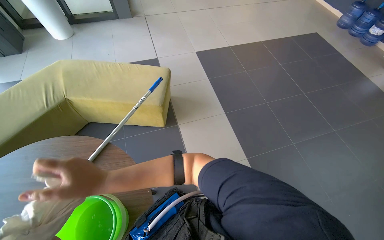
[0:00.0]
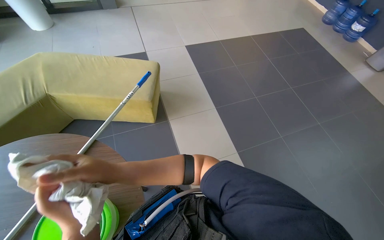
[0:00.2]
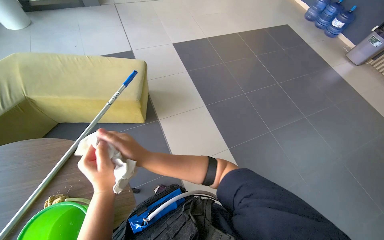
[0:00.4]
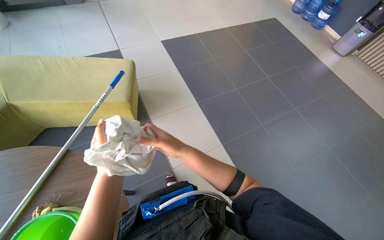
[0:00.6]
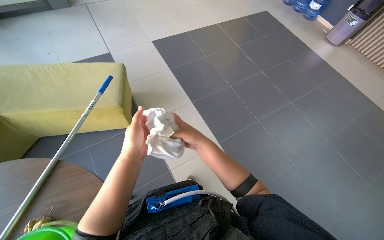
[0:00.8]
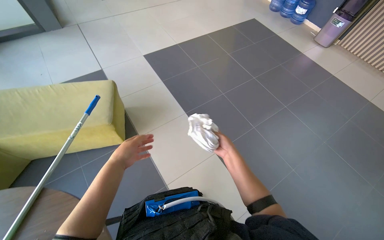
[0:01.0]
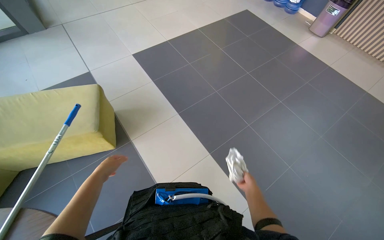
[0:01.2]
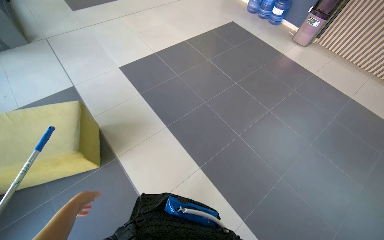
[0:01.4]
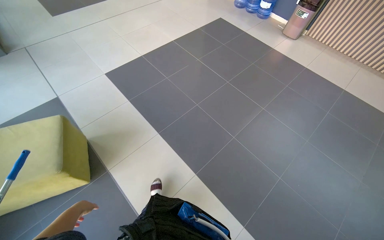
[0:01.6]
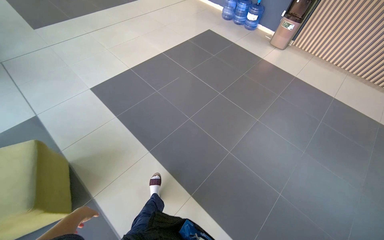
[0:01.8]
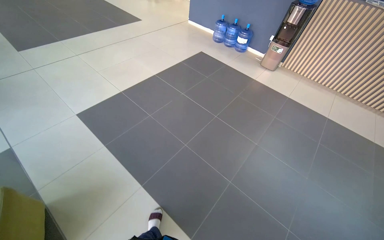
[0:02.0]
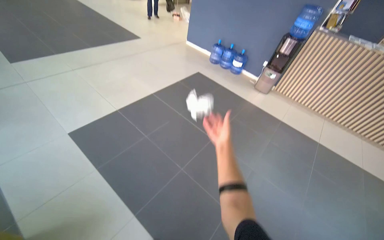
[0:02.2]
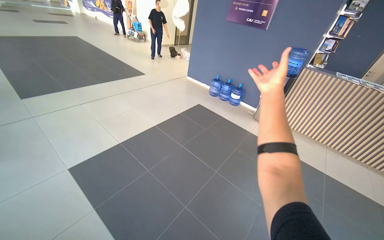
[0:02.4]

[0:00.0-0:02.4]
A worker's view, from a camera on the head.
Job: preparing cleaning supplies.
The whole recording: Wringing cleaning cloths. The worker wrings out cleaning cloths from a bucket.
0:01.2 to 0:02.4: The wearer moves about 70 cm. The view tilts approximately 25 degrees upward.

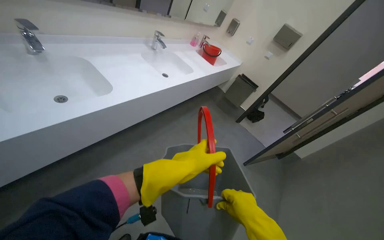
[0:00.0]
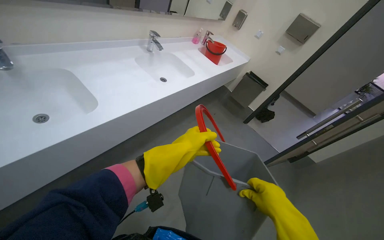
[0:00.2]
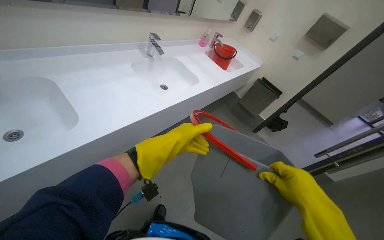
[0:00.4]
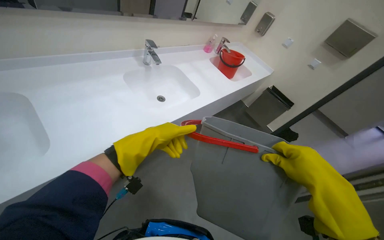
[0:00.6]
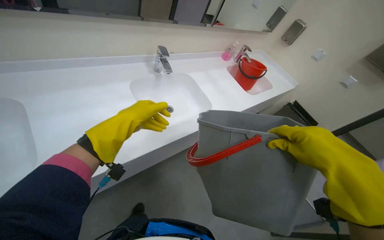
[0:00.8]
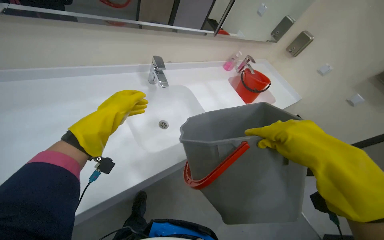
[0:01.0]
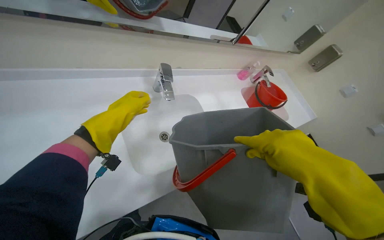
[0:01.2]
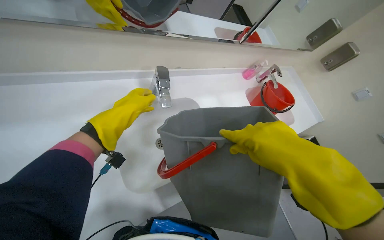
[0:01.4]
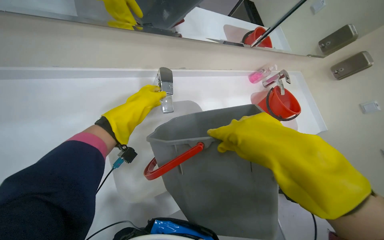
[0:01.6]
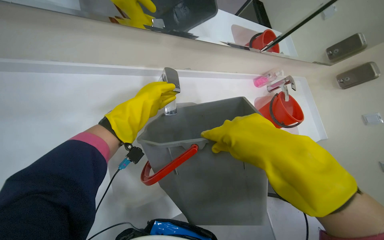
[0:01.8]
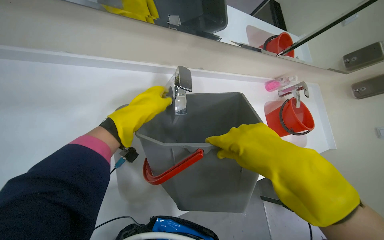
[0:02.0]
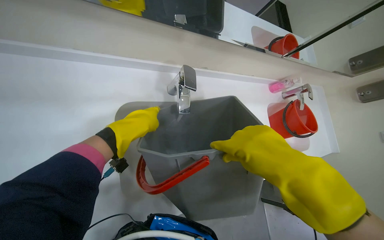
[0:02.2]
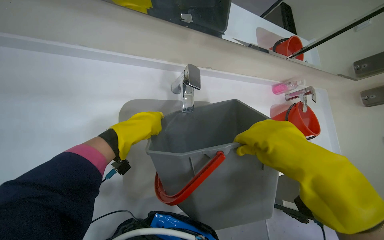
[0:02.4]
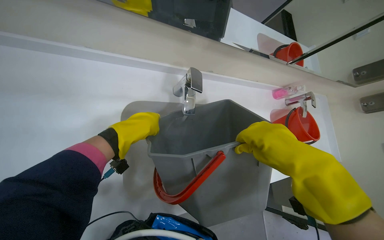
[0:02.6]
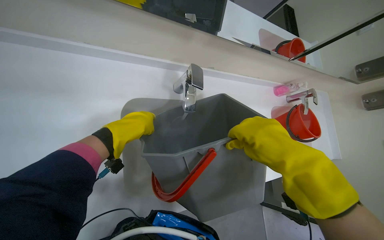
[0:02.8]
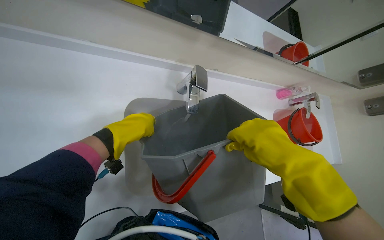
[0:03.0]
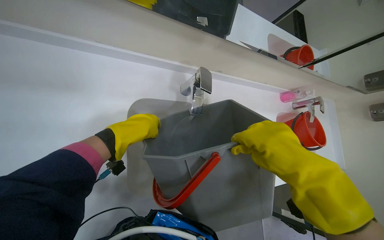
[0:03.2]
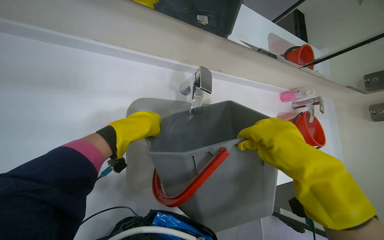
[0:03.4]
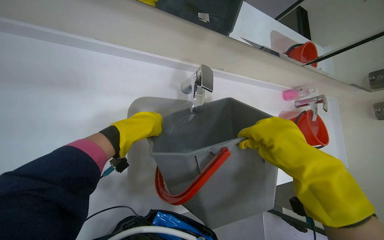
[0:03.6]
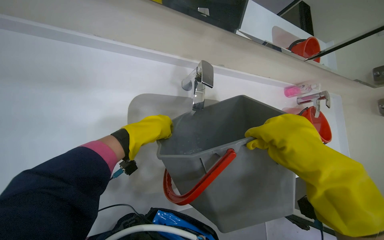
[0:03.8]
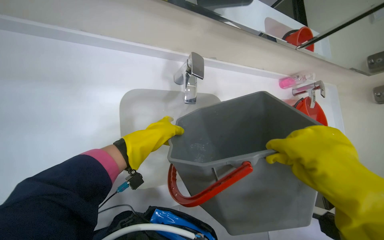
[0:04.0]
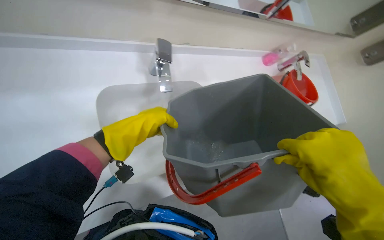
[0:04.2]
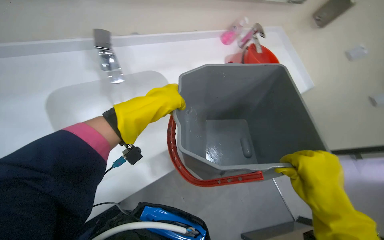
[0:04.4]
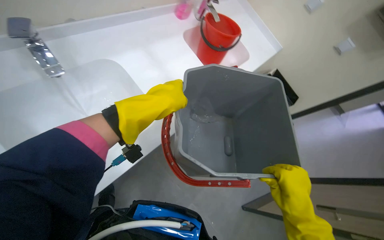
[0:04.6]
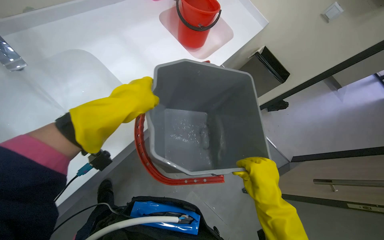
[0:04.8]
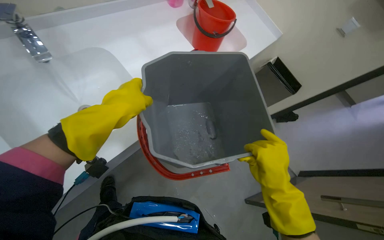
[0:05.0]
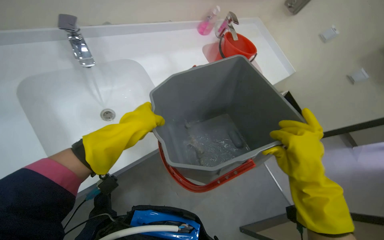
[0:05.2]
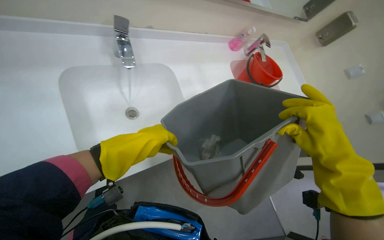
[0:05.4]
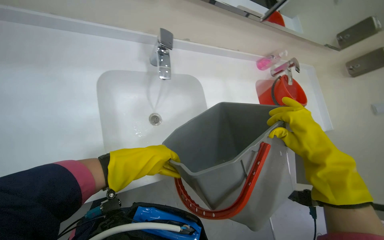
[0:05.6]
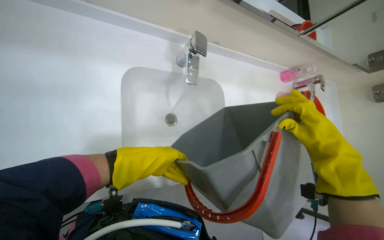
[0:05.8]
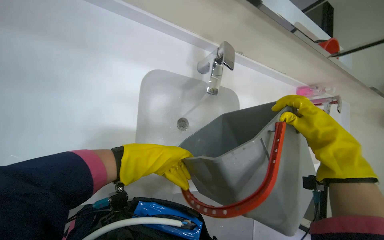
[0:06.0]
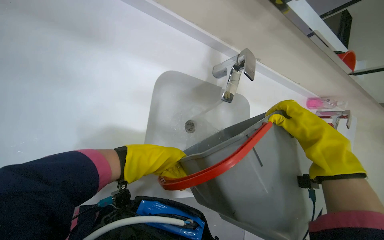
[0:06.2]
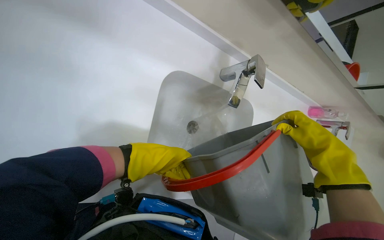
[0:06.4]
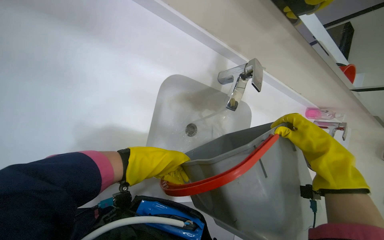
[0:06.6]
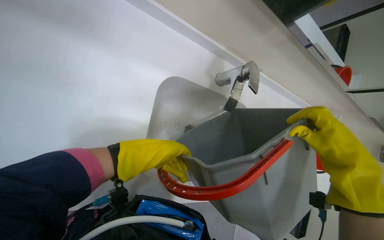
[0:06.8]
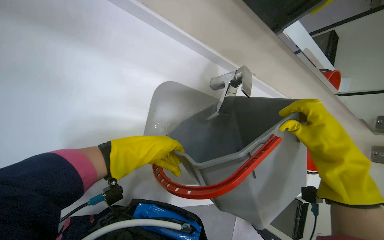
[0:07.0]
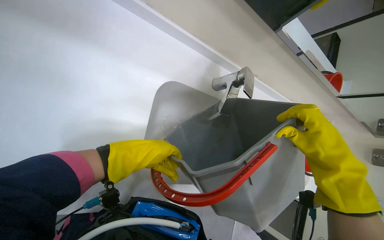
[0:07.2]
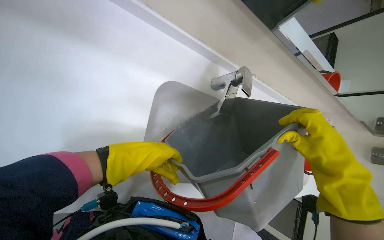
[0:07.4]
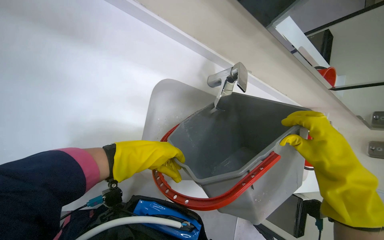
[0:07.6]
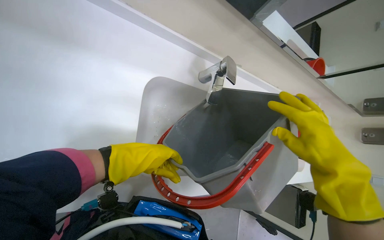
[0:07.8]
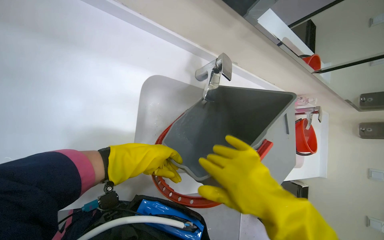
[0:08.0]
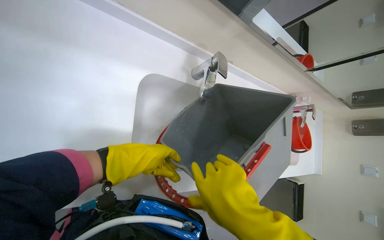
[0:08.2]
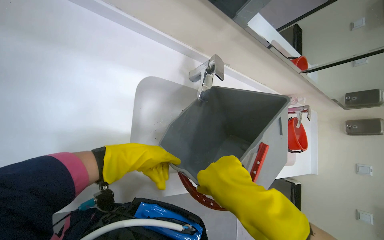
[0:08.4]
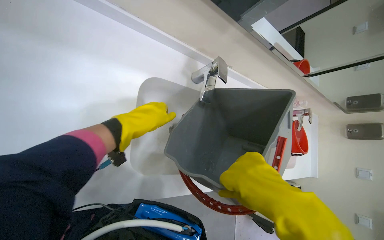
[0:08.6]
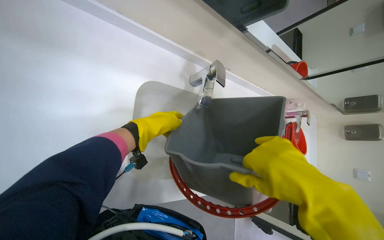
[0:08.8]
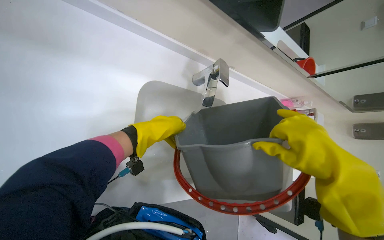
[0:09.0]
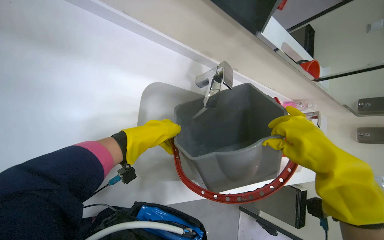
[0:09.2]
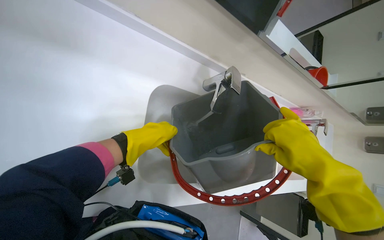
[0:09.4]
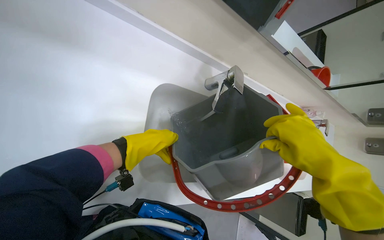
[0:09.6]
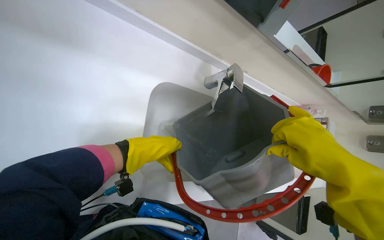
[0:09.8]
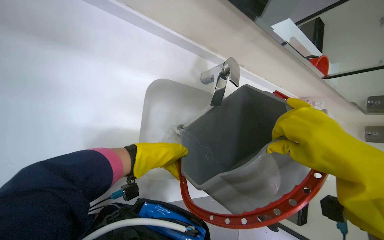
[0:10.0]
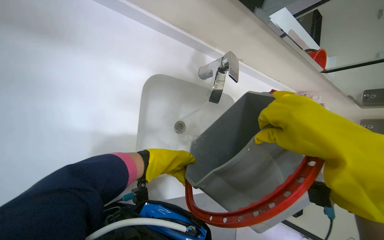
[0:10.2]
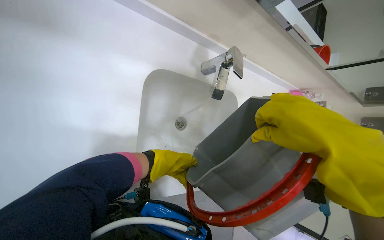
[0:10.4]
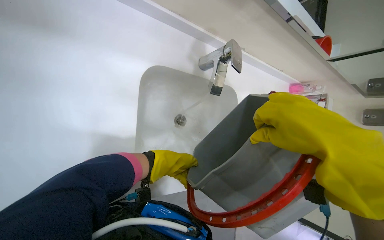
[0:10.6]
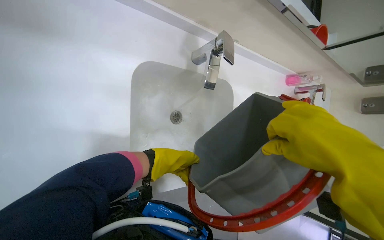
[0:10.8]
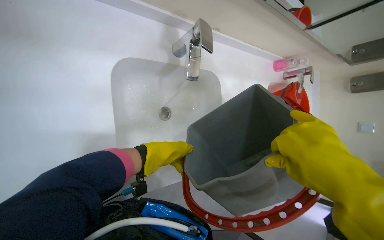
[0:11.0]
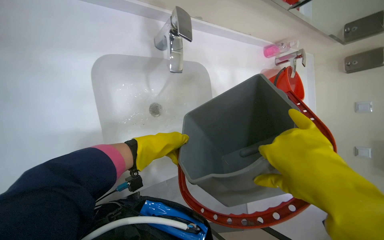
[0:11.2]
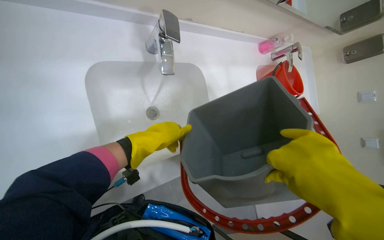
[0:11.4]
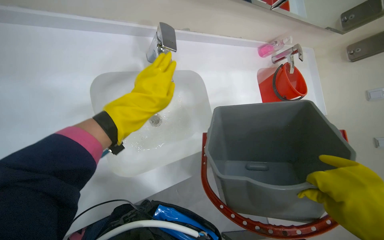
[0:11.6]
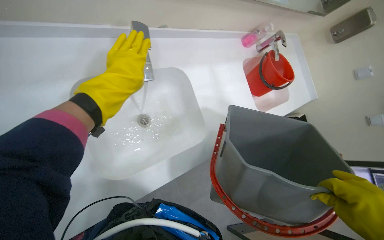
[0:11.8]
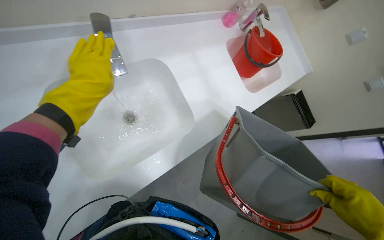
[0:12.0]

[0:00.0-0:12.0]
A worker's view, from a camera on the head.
Job: preparing cleaning supplies.
The whole recording: Preparing cleaning tools. The worker fills buckets with water and cleaning solution, and wrings a mop head.
0:00.0 to 0:01.6: The head travels about 1 m. The head rotates about 30 degrees to the left.
0:03.0 to 0:04.4: The right hand heads down the picture and to the right, covering some 30 cm, while the left hand travels to the right by approximately 25 cm.
0:04.4 to 0:06.0: Everything in view rotates some 30 degrees clockwise.
0:06.0 to 0:07.6: The right hand goes some 10 cm nearer to the camera.
0:07.6 to 0:09.0: The left hand goes approximately 10 cm up the picture; the right hand moves approximately 20 cm to the left and comes back.
0:09.0 to 0:10.4: The left hand shifts some 10 cm down the picture.
0:10.4 to 0:12.0: The scene rotates counterclockwise by about 35 degrees. The left hand shifts roughly 20 cm up the picture.

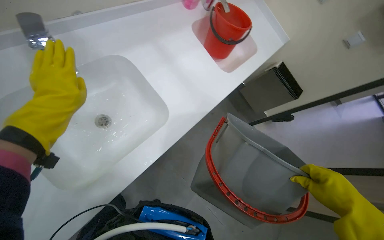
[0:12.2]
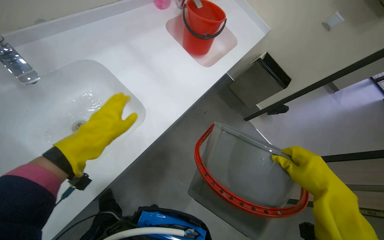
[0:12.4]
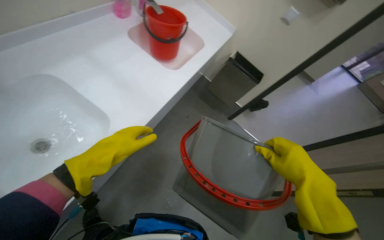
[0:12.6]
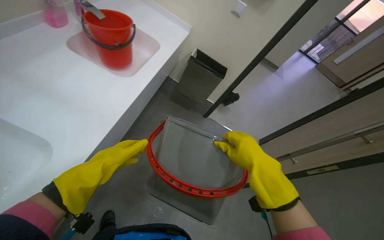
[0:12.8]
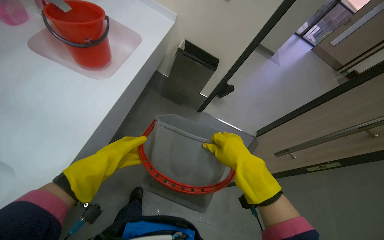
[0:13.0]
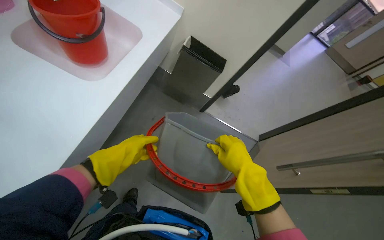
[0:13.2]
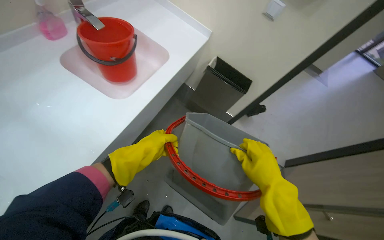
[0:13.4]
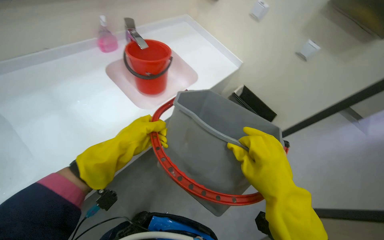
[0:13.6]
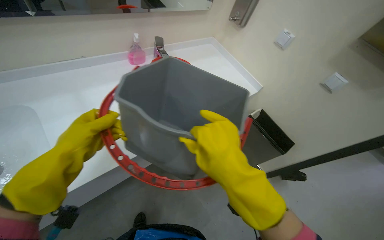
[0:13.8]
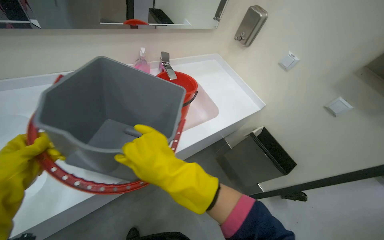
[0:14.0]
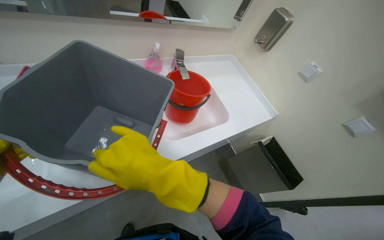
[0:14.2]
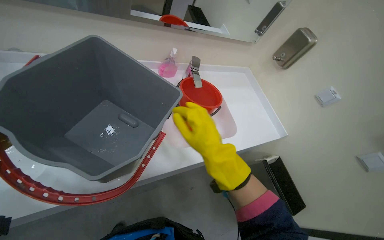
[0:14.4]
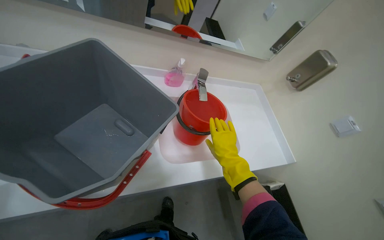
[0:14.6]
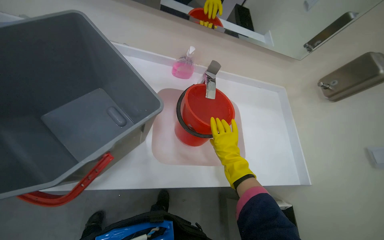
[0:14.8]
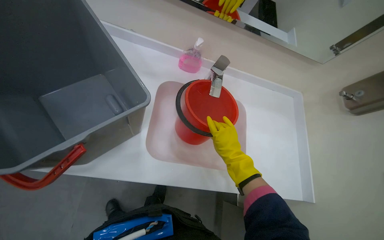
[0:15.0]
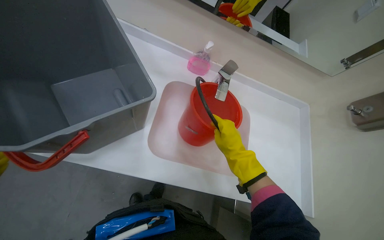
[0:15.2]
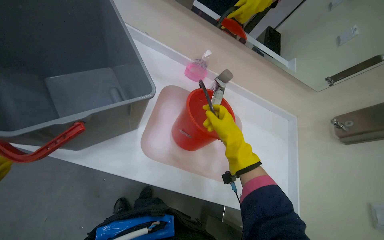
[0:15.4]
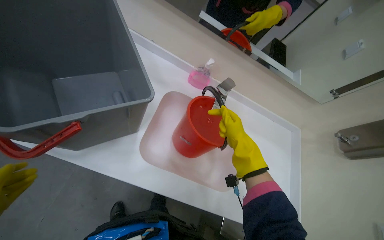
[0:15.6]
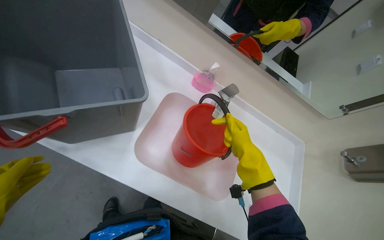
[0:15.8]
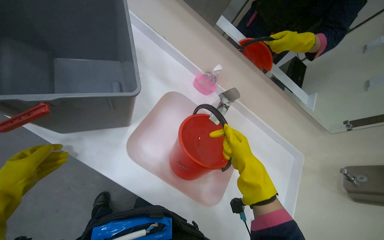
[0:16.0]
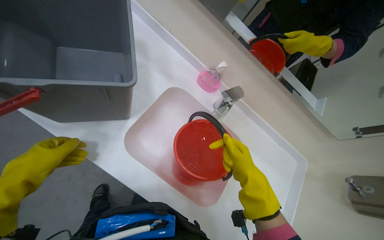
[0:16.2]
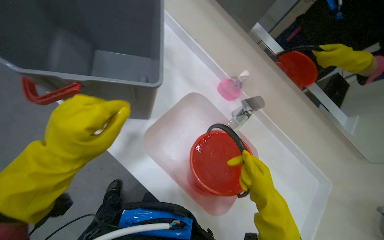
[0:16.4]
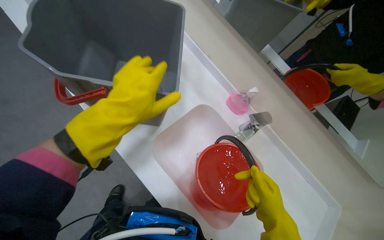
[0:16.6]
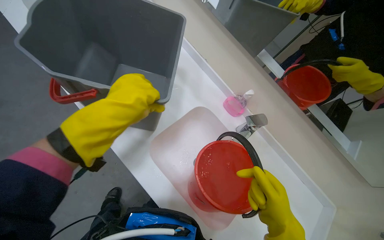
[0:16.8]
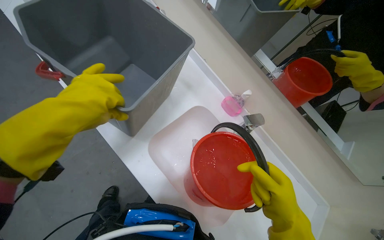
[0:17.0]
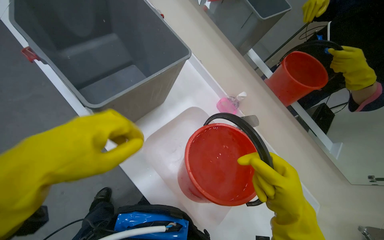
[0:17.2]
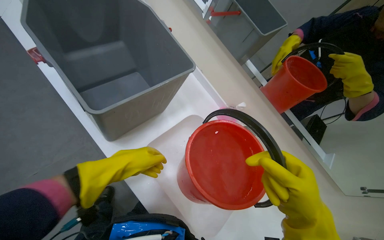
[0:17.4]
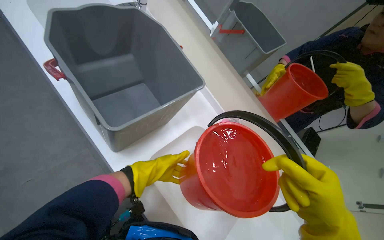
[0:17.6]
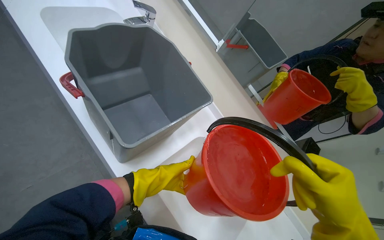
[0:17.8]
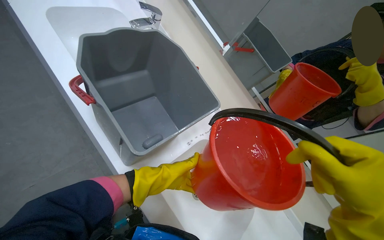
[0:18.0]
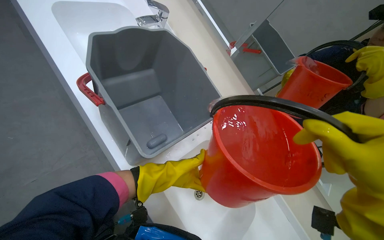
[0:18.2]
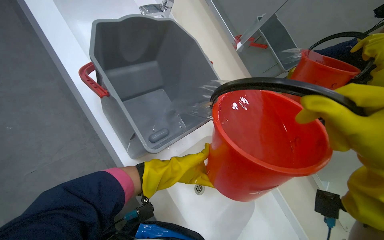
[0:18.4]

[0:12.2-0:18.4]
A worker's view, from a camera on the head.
Job: preparing cleaning supplies.
The whole recording: Preparing cleaning tools. The worker fills buckets with water and cleaning solution, and wrings a mop head.
0:12.2 to 0:13.8: The wearer looks about 15 degrees further upward.
0:13.8 to 0:15.4: The wearer looks some 50 degrees further to the left.
0:15.4 to 0:16.8: The wearer's head swings approximately 30 degrees to the left. The right hand moves to the right, some 10 cm.
